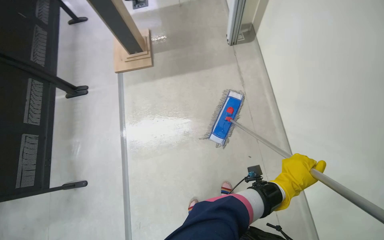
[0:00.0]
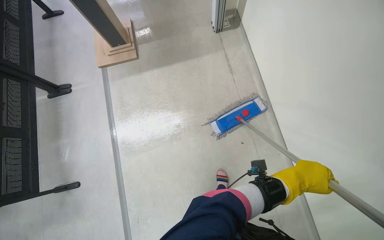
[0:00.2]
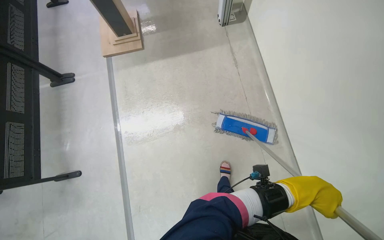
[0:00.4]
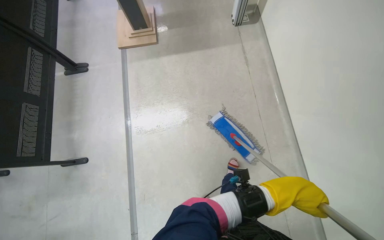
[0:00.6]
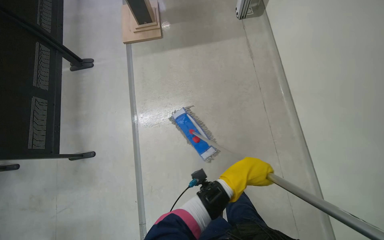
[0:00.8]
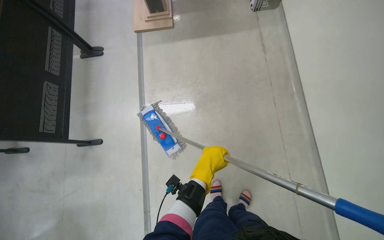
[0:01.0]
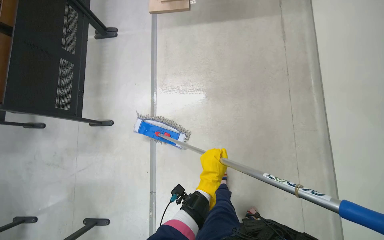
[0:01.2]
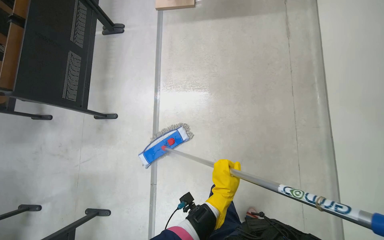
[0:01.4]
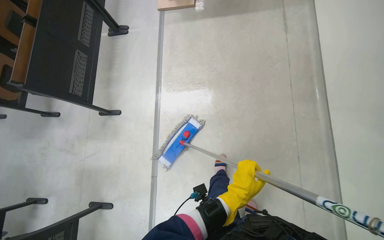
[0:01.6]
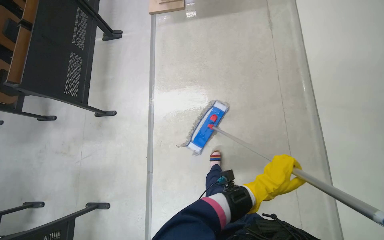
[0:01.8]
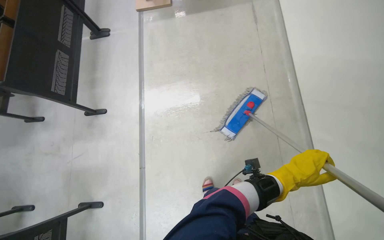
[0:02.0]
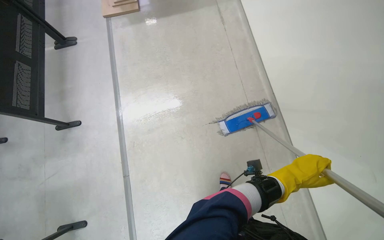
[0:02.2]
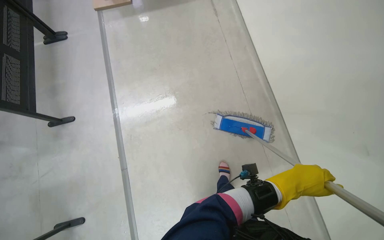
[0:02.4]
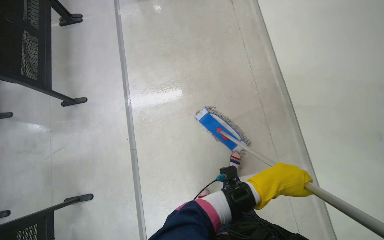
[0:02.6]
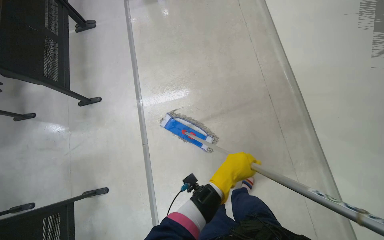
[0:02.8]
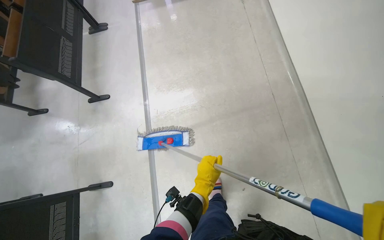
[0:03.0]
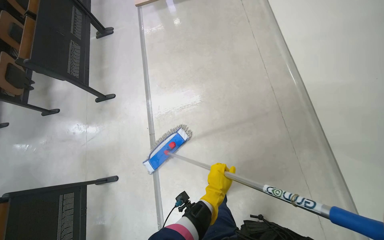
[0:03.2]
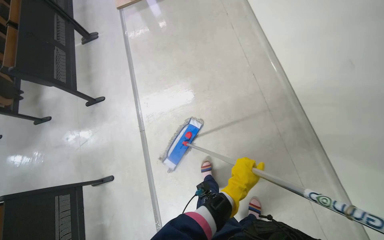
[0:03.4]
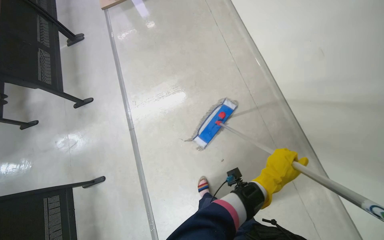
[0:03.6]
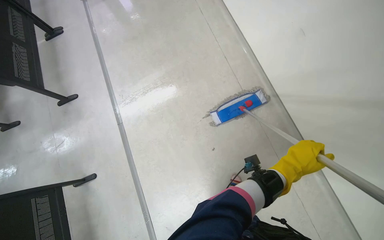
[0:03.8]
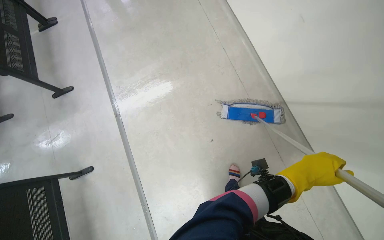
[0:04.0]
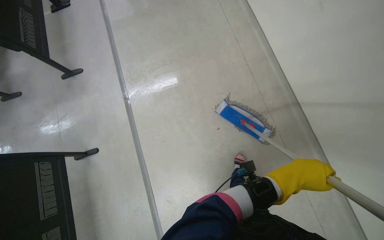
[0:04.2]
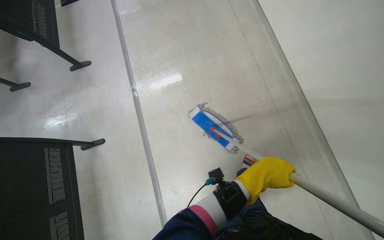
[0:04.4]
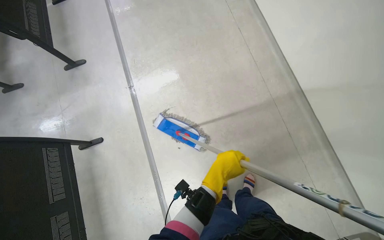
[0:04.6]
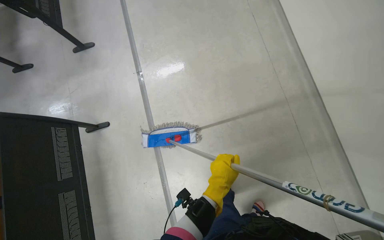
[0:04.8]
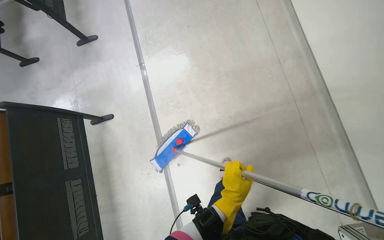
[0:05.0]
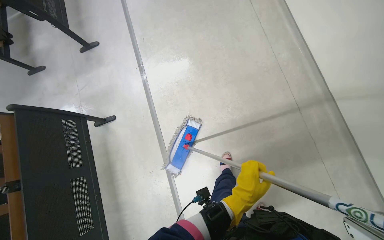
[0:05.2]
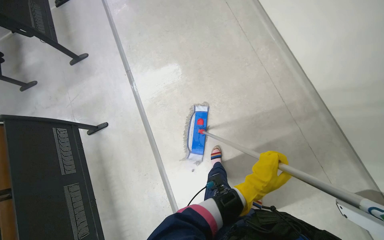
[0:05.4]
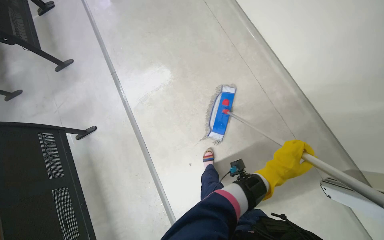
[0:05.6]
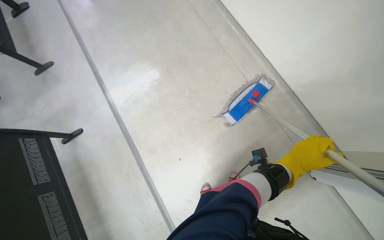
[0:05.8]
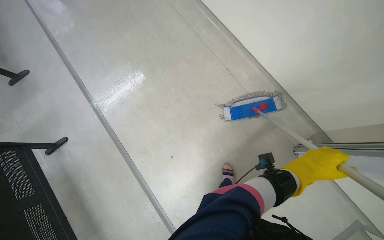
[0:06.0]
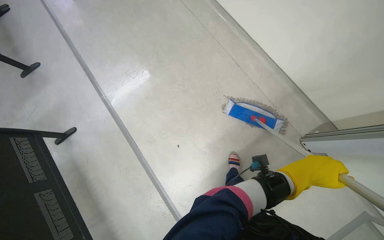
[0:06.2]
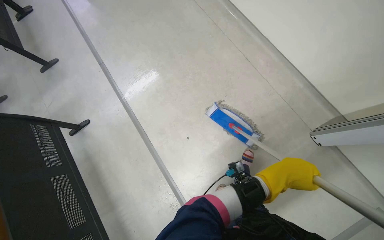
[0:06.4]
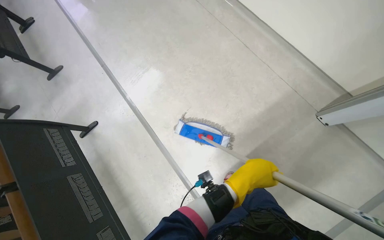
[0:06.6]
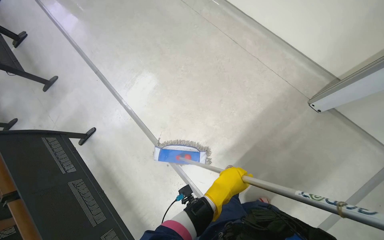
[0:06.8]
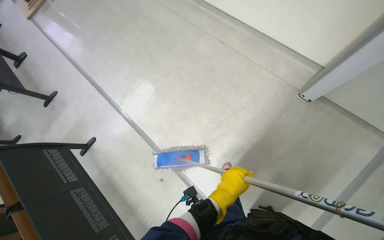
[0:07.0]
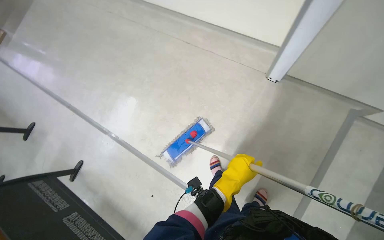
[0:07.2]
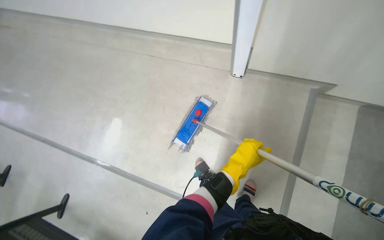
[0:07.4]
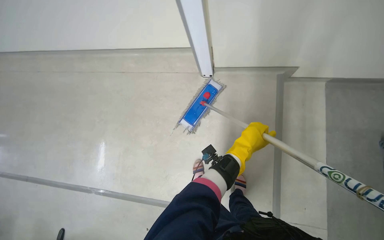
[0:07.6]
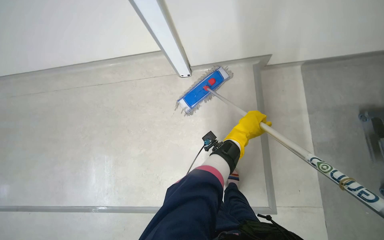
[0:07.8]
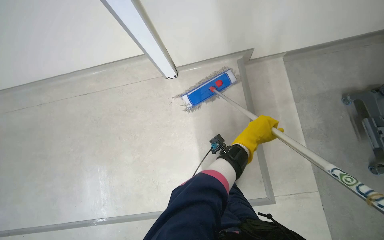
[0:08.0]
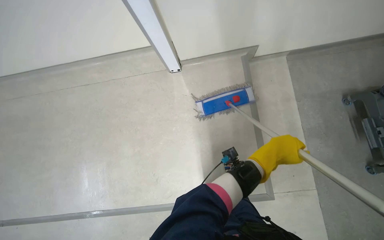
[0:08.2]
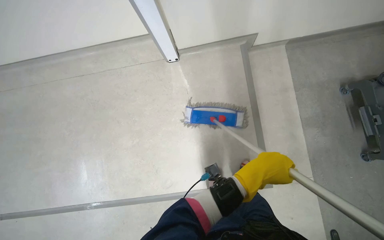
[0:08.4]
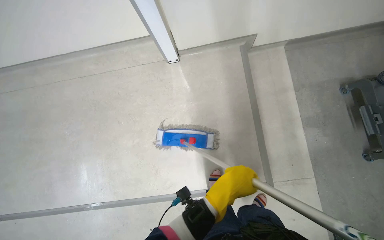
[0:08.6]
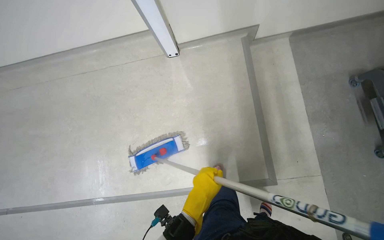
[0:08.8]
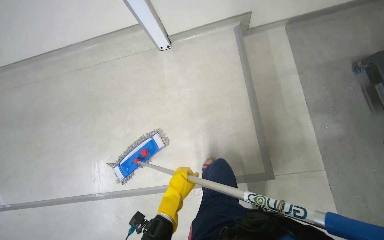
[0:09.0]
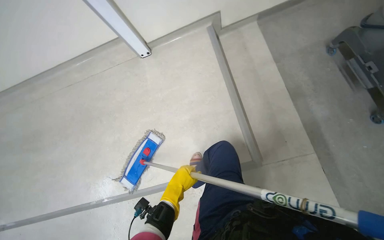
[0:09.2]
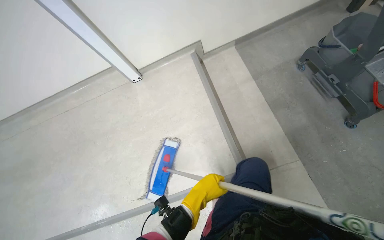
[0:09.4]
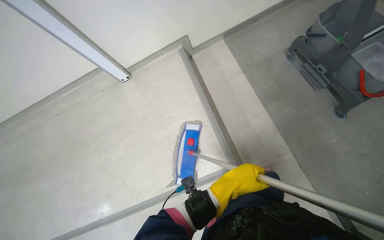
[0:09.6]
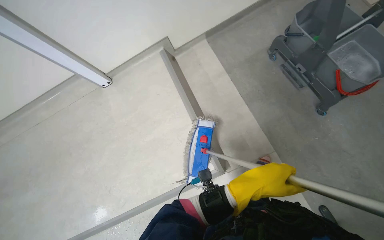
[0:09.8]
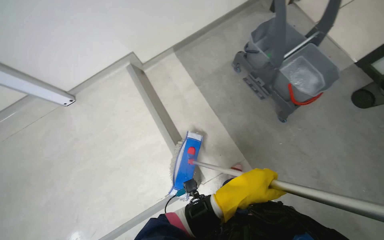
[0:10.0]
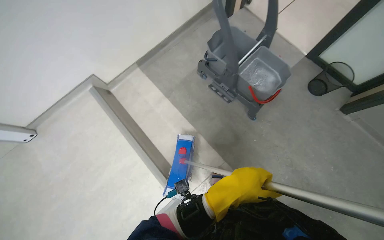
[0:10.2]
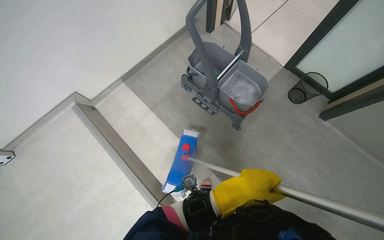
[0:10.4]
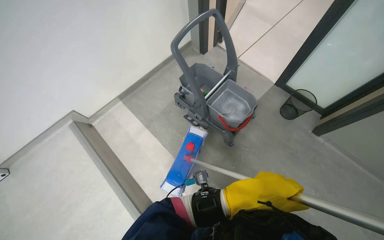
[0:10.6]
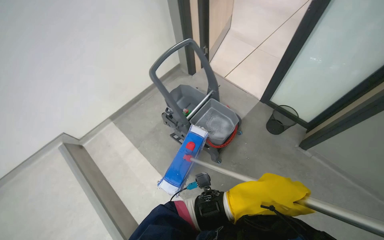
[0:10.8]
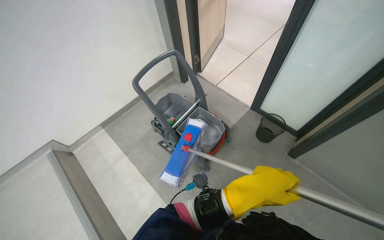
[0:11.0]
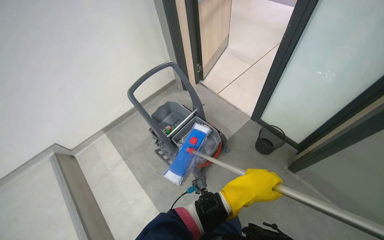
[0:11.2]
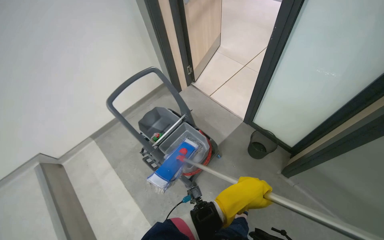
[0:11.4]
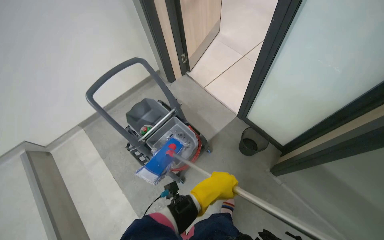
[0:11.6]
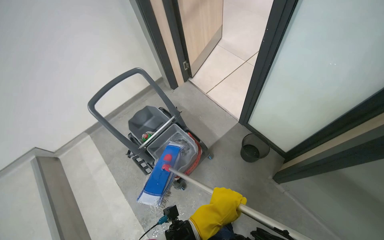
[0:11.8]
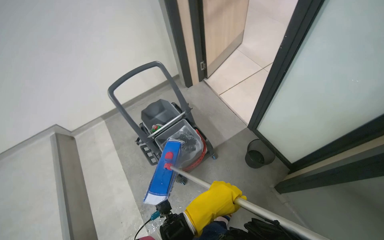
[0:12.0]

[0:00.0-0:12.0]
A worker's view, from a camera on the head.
Job: mopping floor.
The whole recording: Mopping lecture hall floor. The worker mops the floor of the lecture hall, moving between rows of seats.
0:00.0 to 0:01.6: The left hand travels down the picture and to the left by roughly 50 cm.
0:03.0 to 0:04.4: The left hand is displaced to the right by roughly 35 cm.
0:04.4 to 0:06.0: The head travels roughly 60 cm.
0:06.0 to 0:07.6: The wearer moves roughly 50 cm. The scene rotates counterclockwise by roughly 45 degrees.
0:07.6 to 0:09.0: The left hand goes roughly 40 cm down the picture.

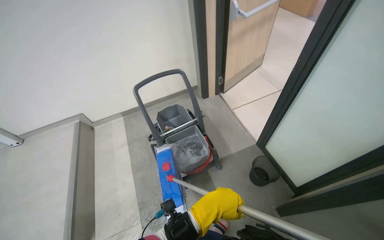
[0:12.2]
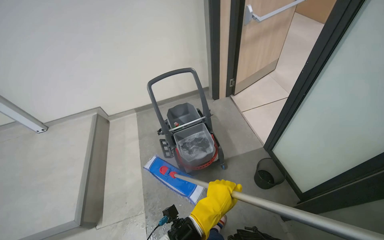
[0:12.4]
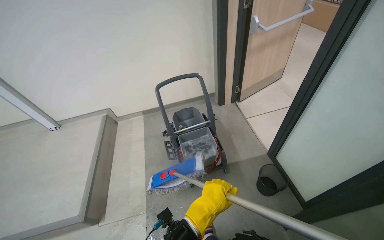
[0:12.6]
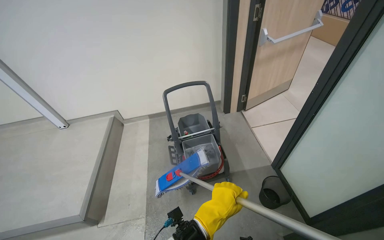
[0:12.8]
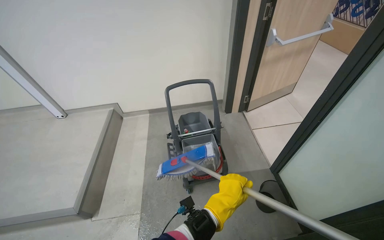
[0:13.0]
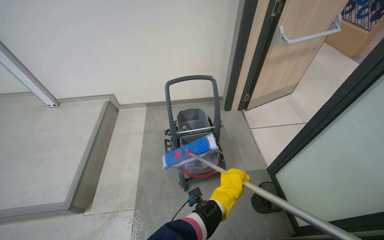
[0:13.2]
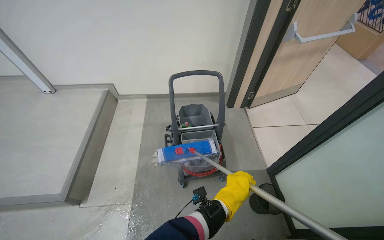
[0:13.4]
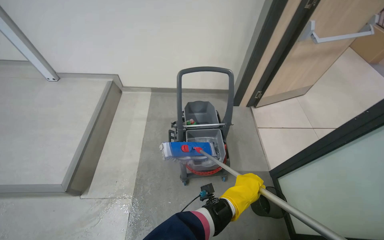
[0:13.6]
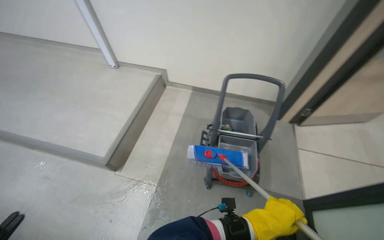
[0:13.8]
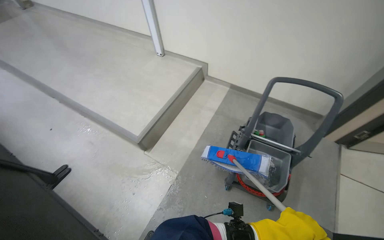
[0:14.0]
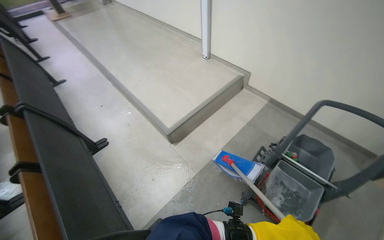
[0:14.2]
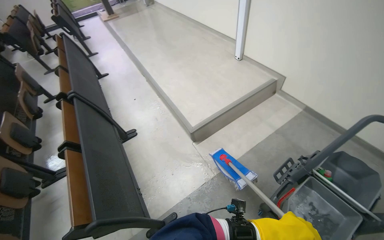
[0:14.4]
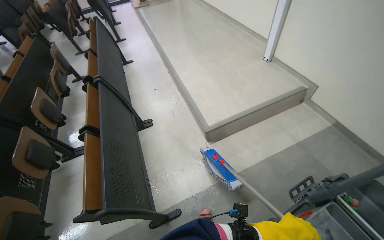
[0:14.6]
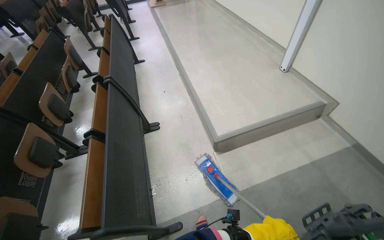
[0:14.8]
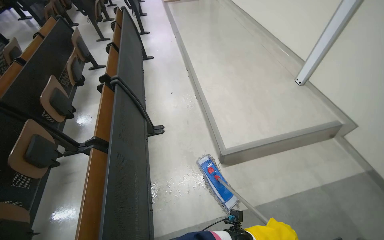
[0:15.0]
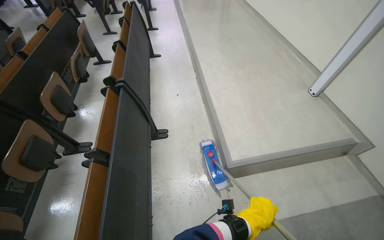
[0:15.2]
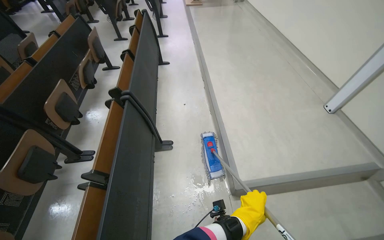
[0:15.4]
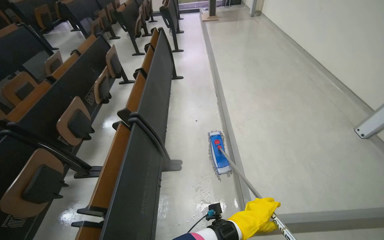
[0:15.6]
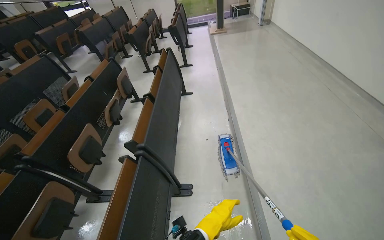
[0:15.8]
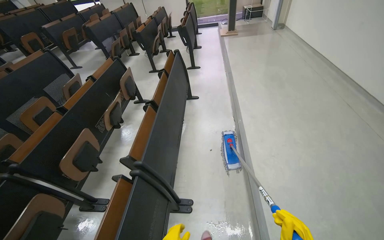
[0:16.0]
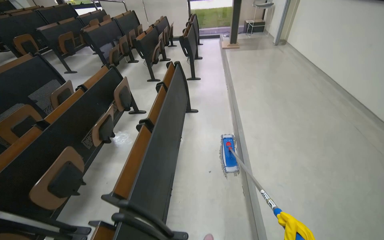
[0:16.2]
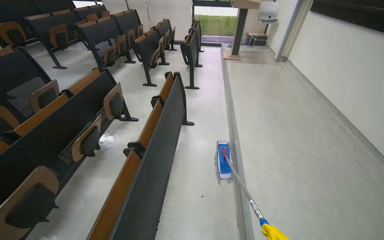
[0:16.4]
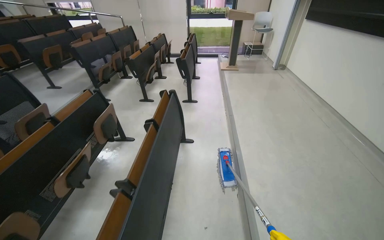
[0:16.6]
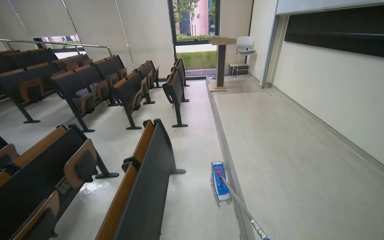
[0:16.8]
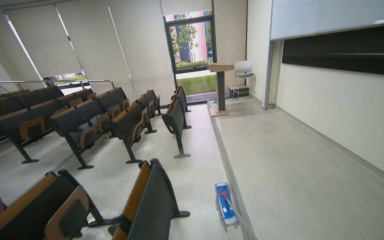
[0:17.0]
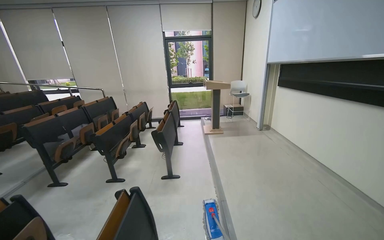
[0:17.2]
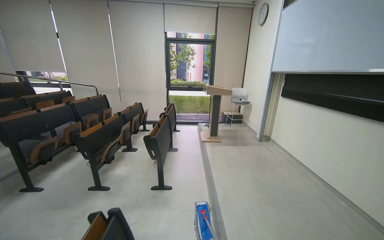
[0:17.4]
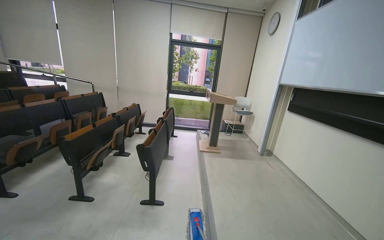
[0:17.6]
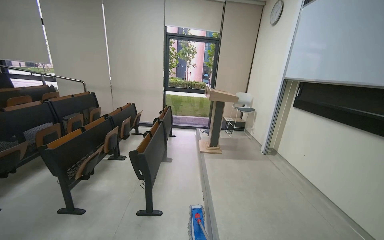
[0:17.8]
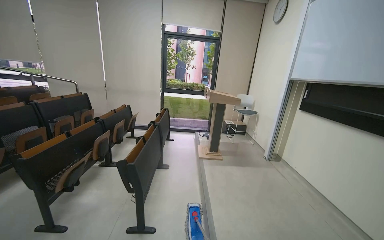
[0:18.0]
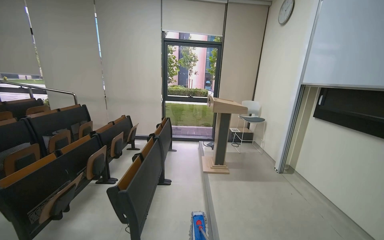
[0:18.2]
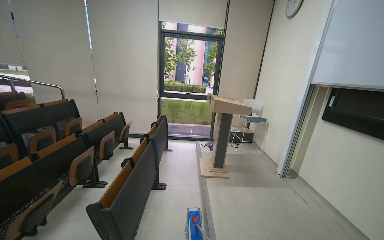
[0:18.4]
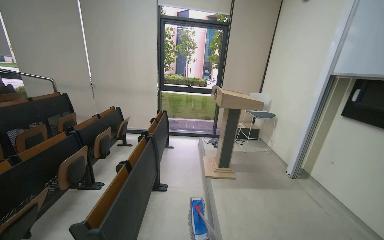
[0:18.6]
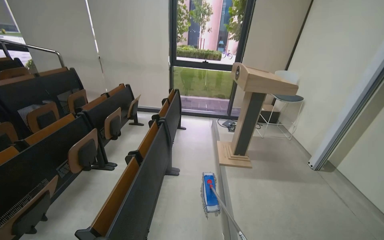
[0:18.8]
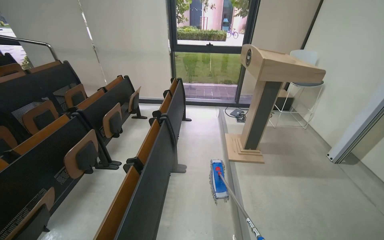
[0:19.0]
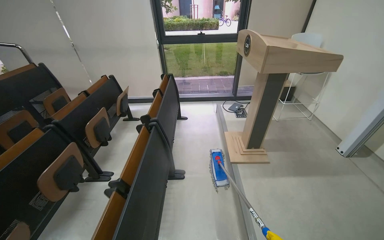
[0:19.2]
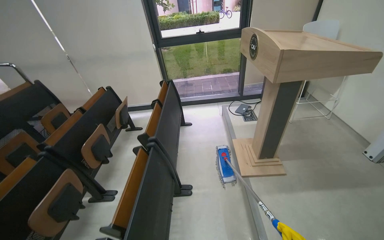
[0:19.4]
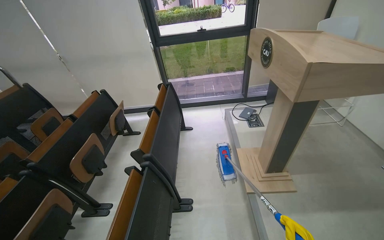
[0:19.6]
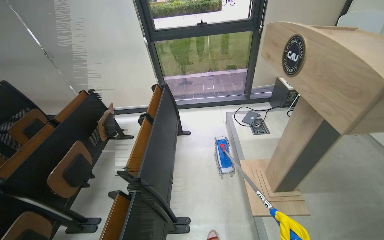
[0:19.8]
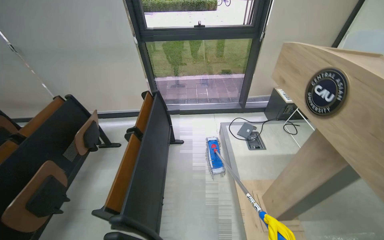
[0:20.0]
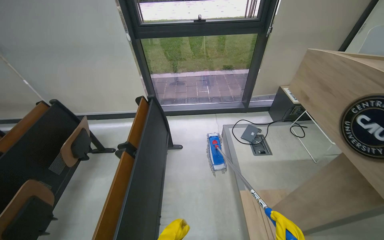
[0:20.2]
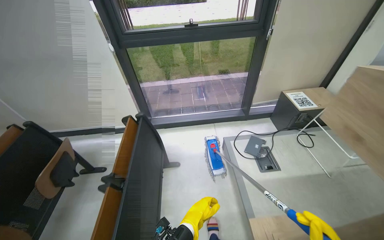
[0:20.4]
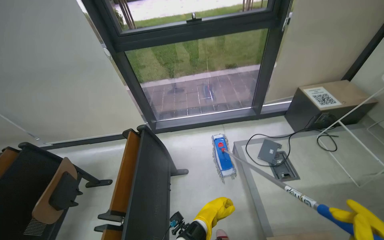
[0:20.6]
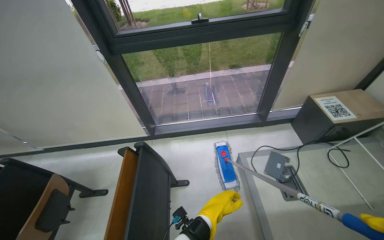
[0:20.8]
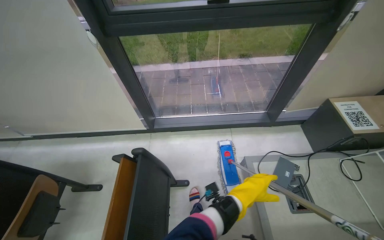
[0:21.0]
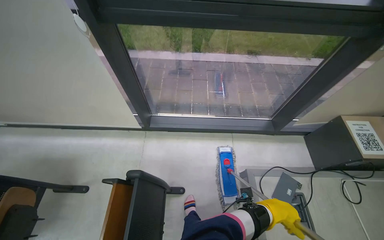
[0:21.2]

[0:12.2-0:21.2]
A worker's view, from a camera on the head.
Job: mopping floor.
The whole recording: Mopping lecture hall floor. The worker mops the floor of the lecture hall, moving between rows of seats.
0:12.2 to 0:13.8: The head turns to the left by roughly 40 degrees.
0:13.8 to 0:15.2: The camera is carried approximately 60 cm. The head turns to the left by about 65 degrees.
0:15.2 to 0:16.6: The camera is carried about 1 m. The camera pitches upward, by roughly 15 degrees.
0:16.6 to 0:18.2: The wearer moves some 1.5 m. The wearer looks roughly 25 degrees further upward.
0:18.2 to 0:19.8: The camera is carried approximately 1.5 m. The view tilts approximately 25 degrees downward.
0:19.8 to 0:21.2: The wearer moves some 1.5 m. The wearer looks approximately 15 degrees further downward.
